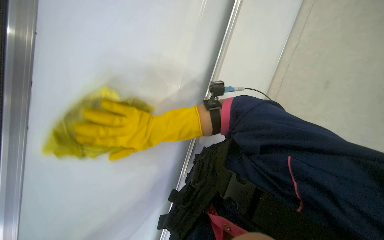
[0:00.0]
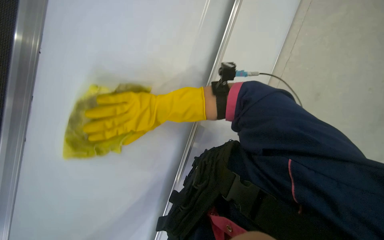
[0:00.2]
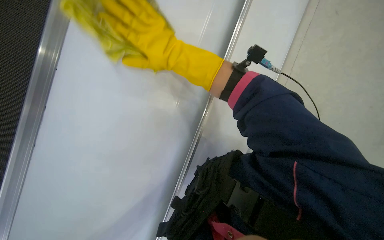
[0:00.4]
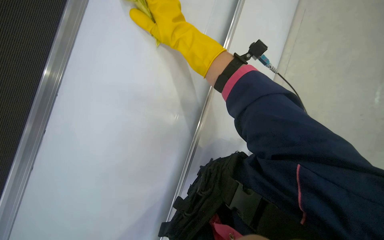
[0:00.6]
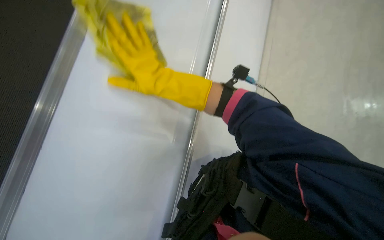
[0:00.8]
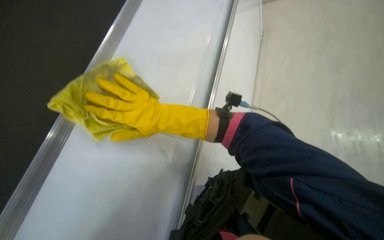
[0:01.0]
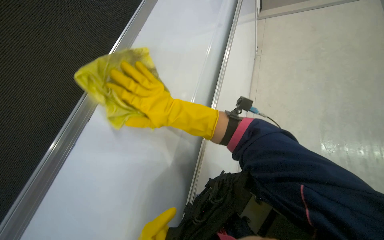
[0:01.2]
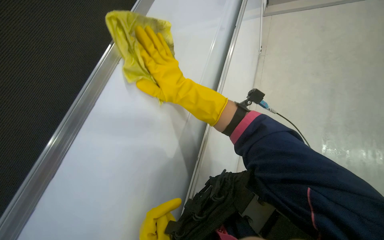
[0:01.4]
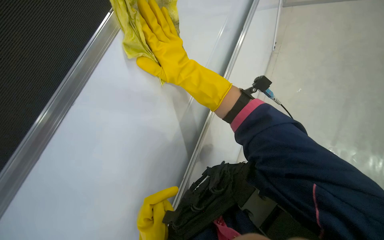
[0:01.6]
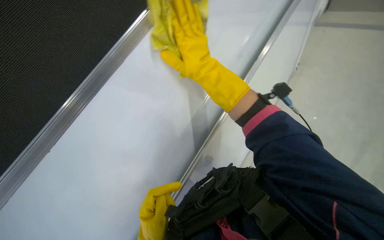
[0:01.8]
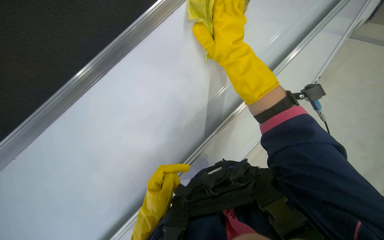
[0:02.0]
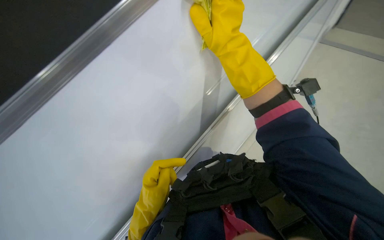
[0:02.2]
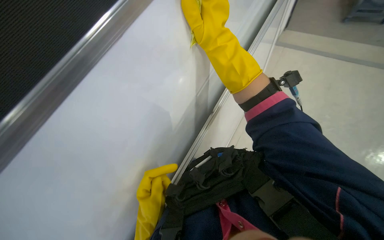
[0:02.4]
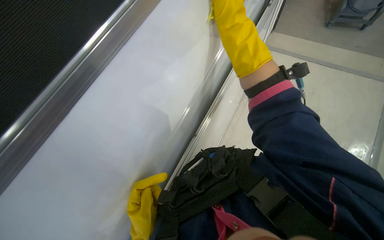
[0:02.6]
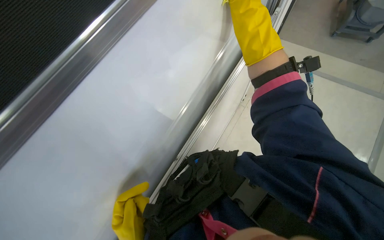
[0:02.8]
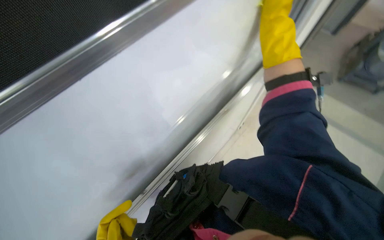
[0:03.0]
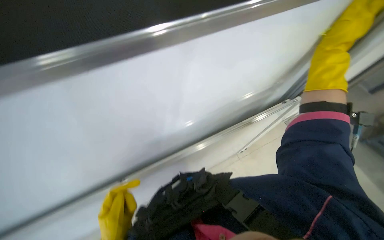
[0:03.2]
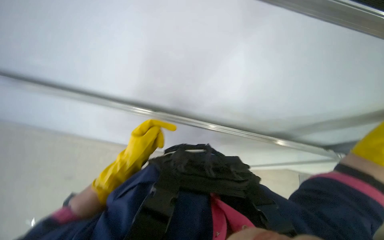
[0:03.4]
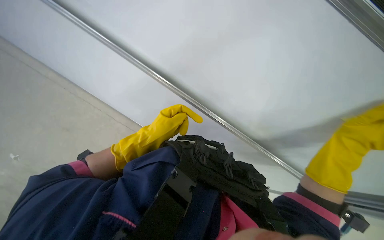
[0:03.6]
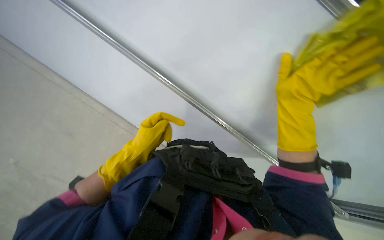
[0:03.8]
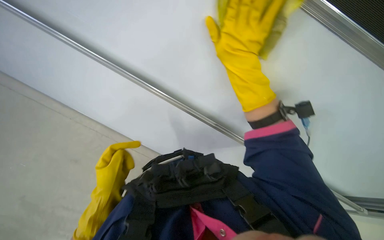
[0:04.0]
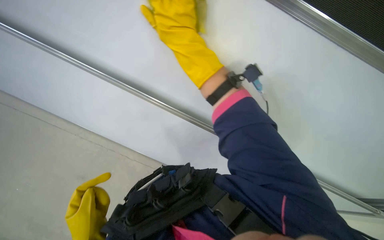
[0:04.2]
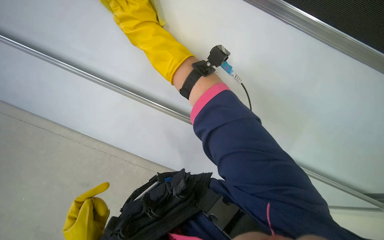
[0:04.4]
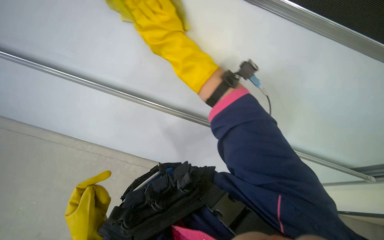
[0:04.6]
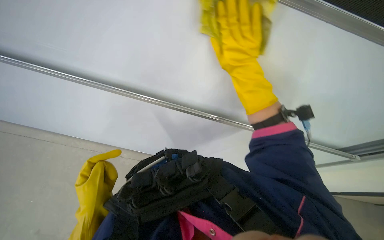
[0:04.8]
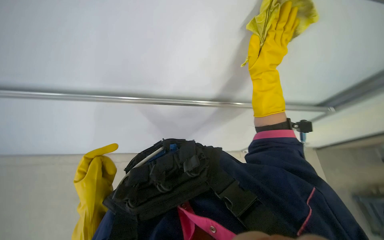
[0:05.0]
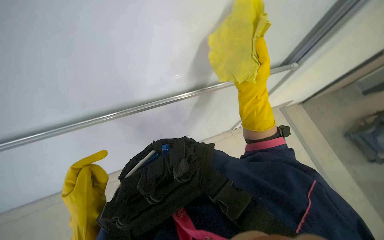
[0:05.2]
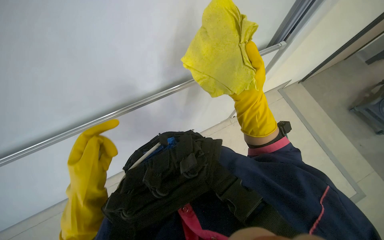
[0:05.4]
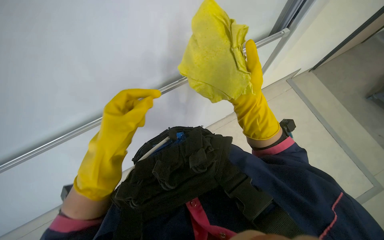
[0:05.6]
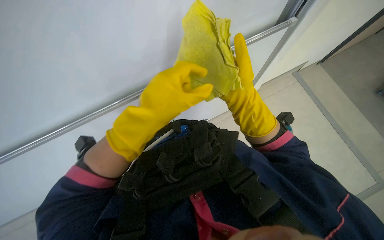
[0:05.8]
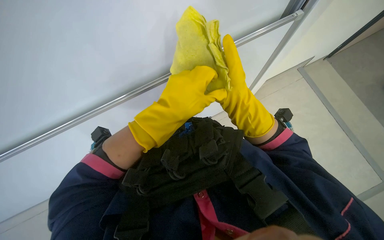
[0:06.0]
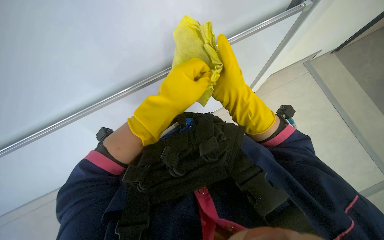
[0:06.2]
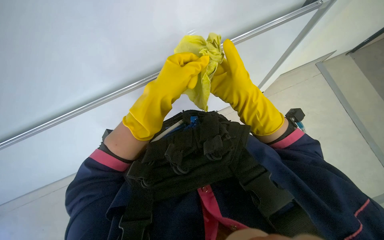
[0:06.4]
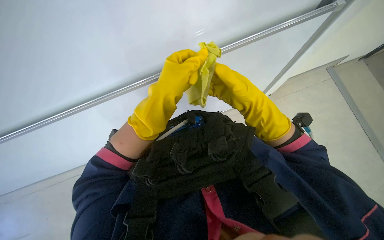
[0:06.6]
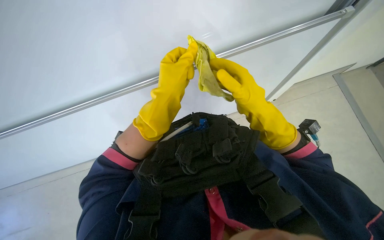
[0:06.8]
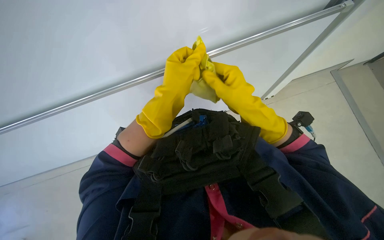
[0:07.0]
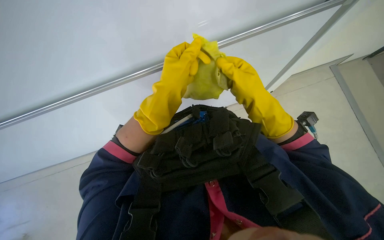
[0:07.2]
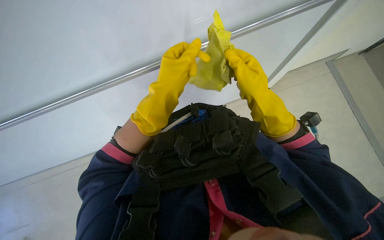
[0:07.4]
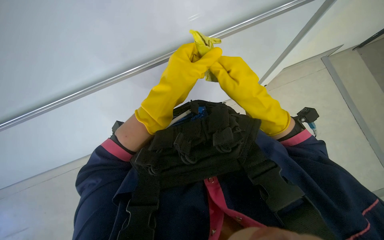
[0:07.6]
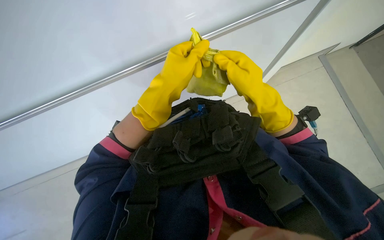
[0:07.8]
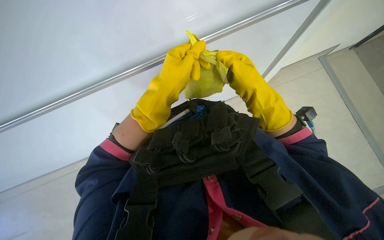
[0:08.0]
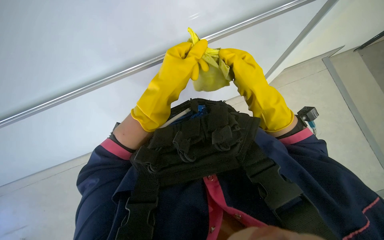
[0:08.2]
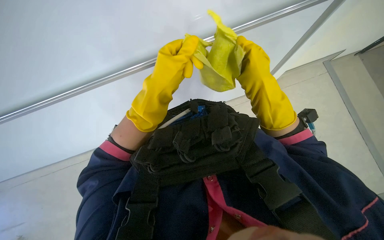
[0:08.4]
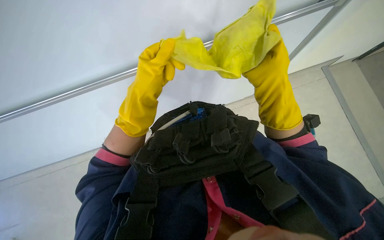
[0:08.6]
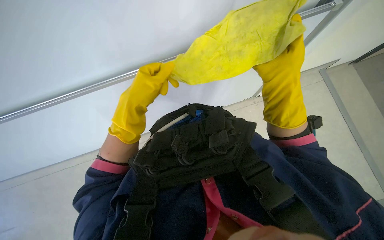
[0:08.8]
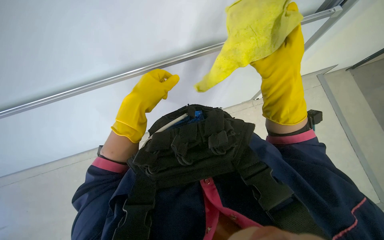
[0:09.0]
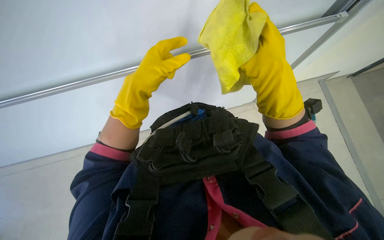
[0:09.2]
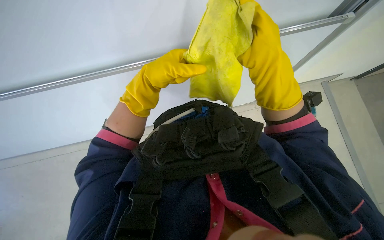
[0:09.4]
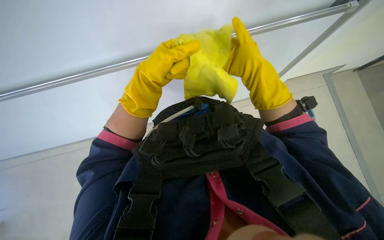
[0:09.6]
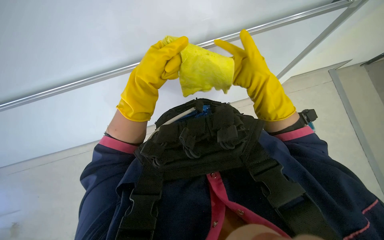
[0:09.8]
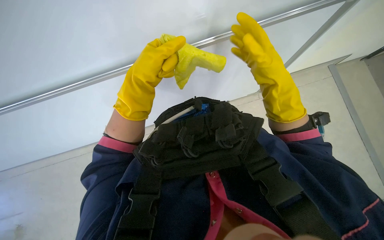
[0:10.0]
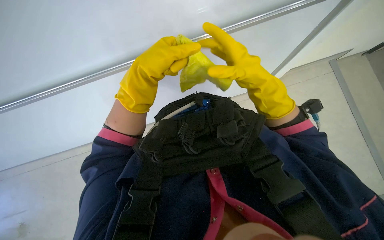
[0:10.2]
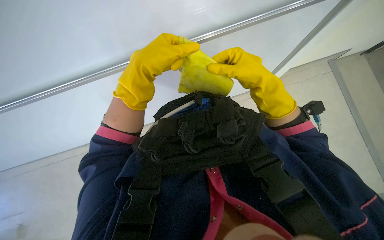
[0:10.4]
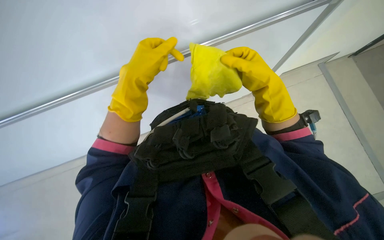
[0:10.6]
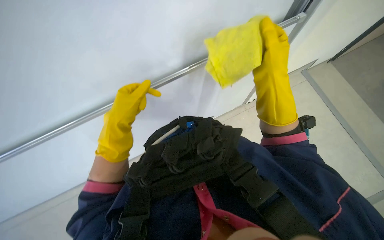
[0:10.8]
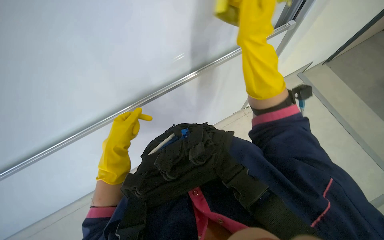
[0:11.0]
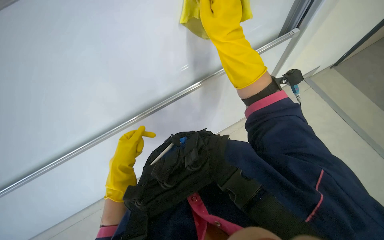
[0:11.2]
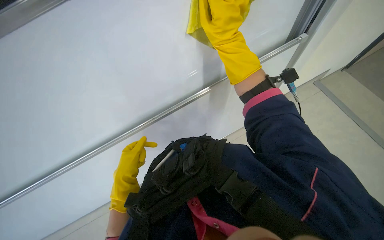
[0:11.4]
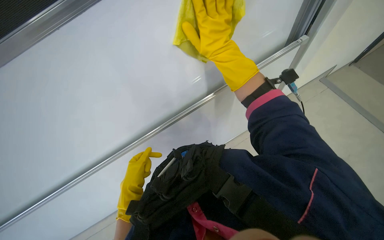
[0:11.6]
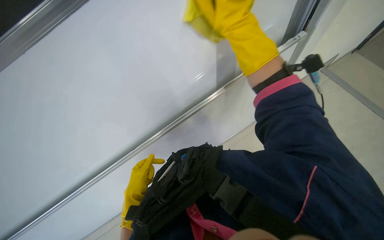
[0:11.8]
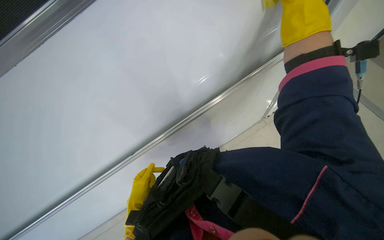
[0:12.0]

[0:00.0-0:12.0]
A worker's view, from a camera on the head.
Job: wiping surfaces.
The whole recording: Cleaning white cabinet/wall. The worker wipes the white cabinet and its metal rail with a yellow cloth.
0:00.0 to 0:01.6: The scene turns roughly 35 degrees clockwise in the picture.
0:01.6 to 0:03.0: Everything in view rotates approximately 30 degrees clockwise. The right hand moves to the right, approximately 10 cm.
0:03.0 to 0:04.4: The wearer looks about 20 degrees further downward.
0:04.4 to 0:06.0: The camera pitches downward, by approximately 15 degrees. The right hand goes approximately 35 cm to the right, down the picture and farther from the camera.
0:07.6 to 0:09.0: The hands stay close to where they were, moving slightly.
0:09.0 to 0:10.4: The right hand goes nearer and farther, some 15 cm each way, reversing 2 times.
0:10.4 to 0:12.0: The view tips upward by roughly 25 degrees. Everything in view rotates approximately 30 degrees counterclockwise. The left hand heads down the picture, covering about 15 cm; the right hand travels nearer to the camera by approximately 25 cm.

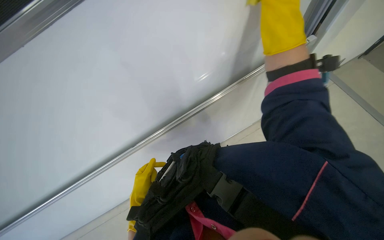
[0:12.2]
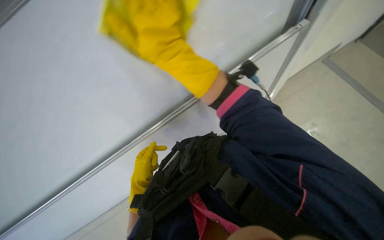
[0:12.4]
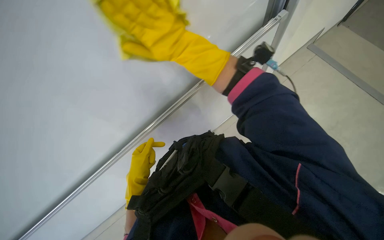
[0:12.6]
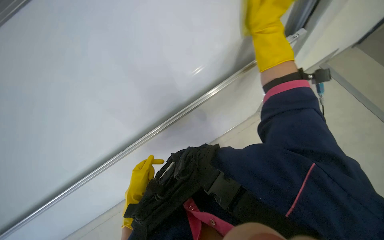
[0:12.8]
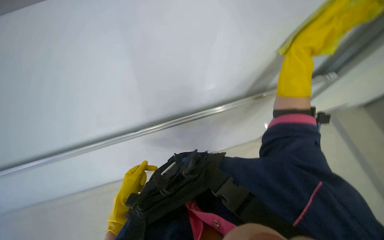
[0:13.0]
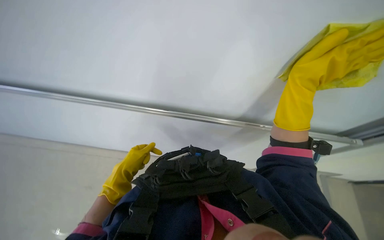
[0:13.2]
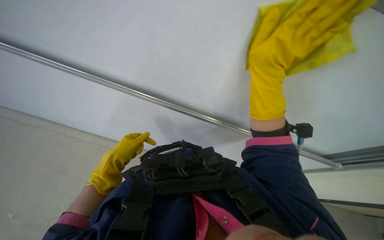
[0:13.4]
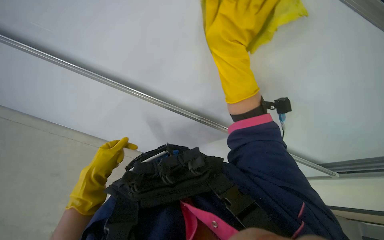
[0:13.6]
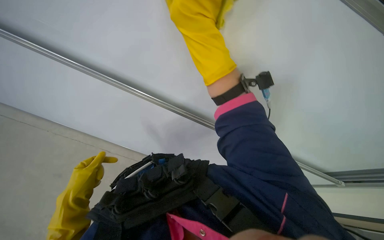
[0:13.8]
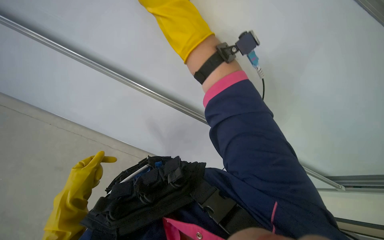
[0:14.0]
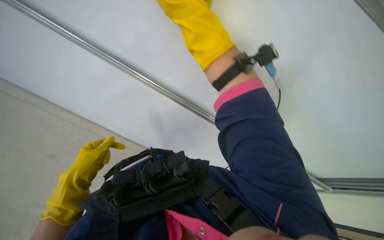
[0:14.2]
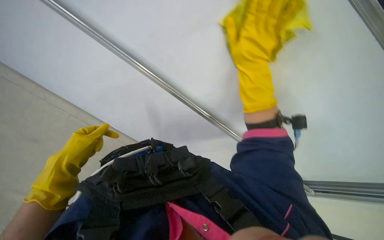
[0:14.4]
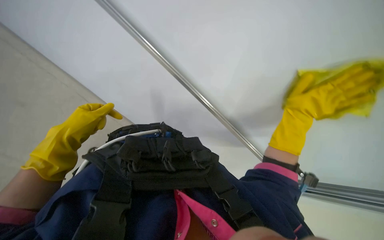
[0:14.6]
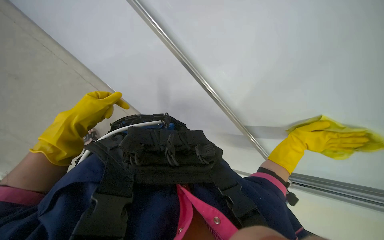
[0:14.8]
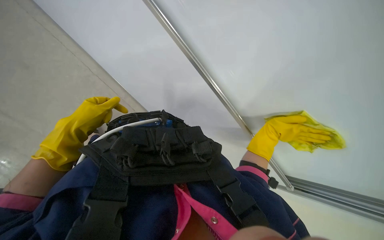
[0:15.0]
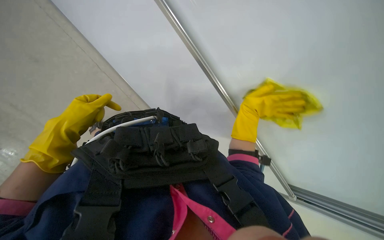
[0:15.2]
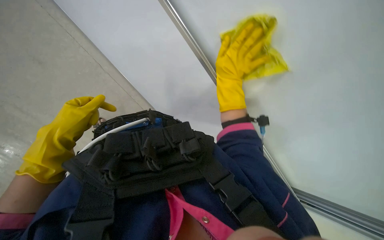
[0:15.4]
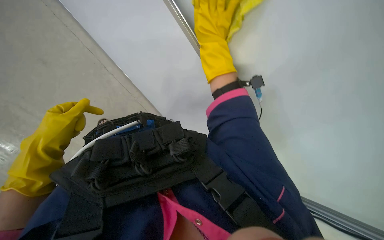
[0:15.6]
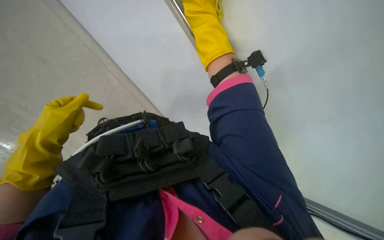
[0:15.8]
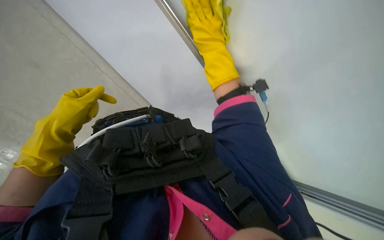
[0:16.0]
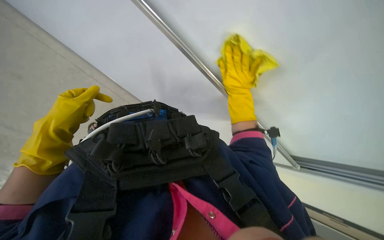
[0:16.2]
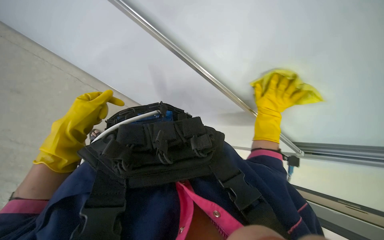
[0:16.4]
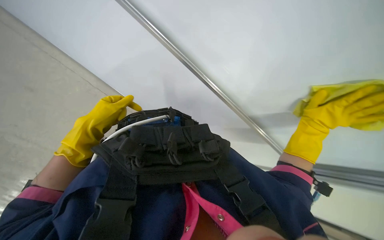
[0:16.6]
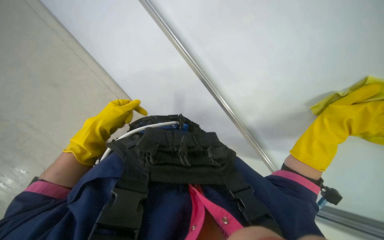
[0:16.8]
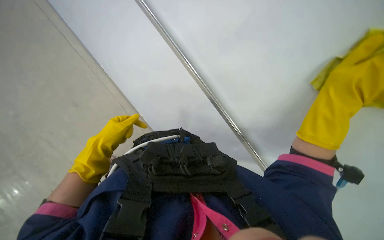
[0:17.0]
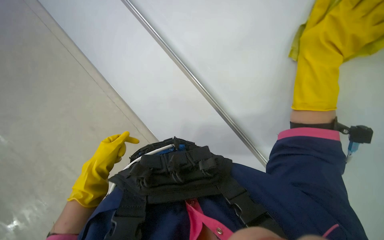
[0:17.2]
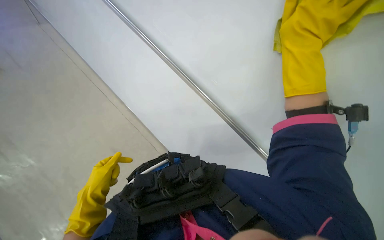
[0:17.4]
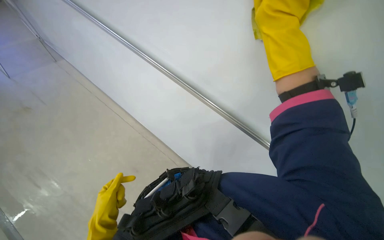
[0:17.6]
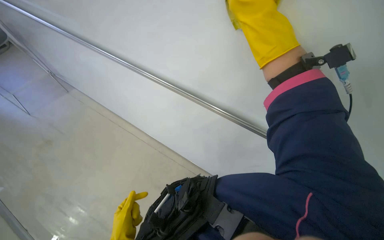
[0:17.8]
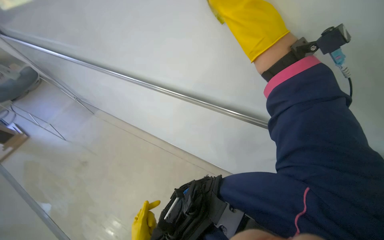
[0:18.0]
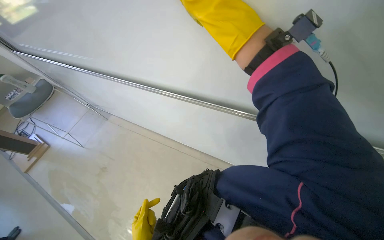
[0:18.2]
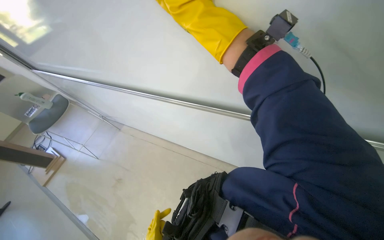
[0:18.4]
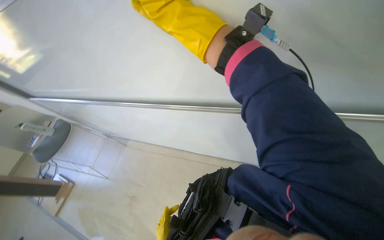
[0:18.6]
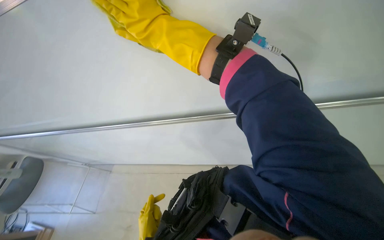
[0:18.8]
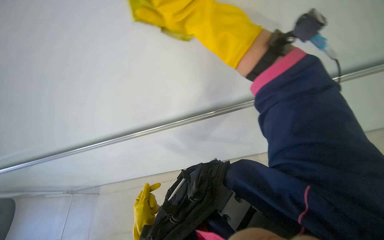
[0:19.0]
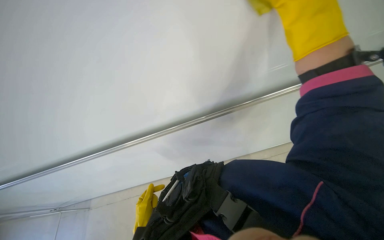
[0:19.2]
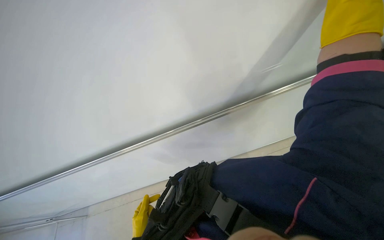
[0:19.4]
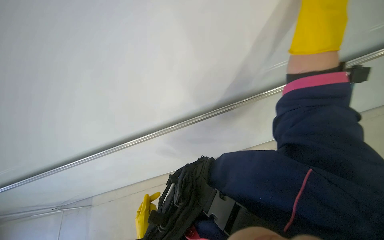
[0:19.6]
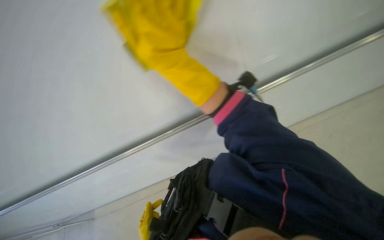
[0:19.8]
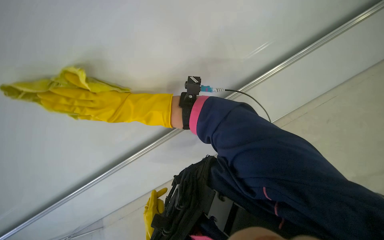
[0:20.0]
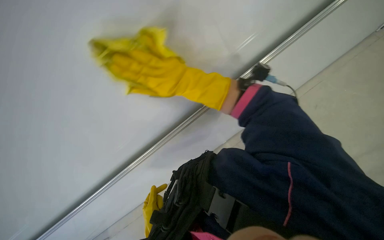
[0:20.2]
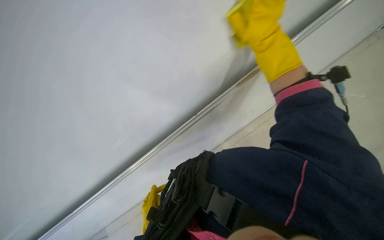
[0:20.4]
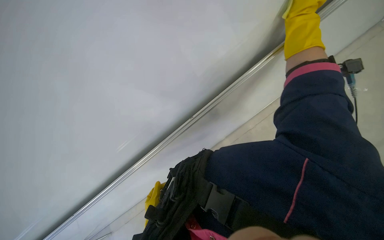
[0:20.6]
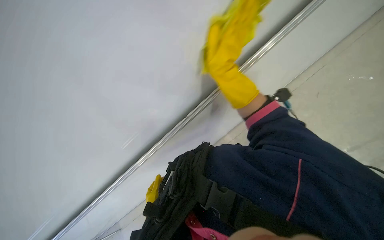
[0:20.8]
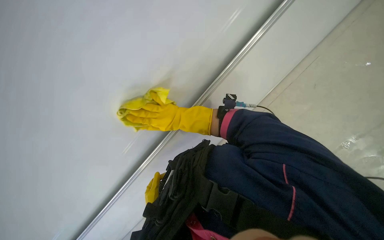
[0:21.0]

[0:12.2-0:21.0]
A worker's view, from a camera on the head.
Job: wiping surfaces.
The whole recording: Cleaning white cabinet/wall. The worker wipes the white cabinet and its metal rail with a yellow cloth.
0:12.2 to 0:13.6: The scene rotates clockwise by roughly 25 degrees.
0:13.6 to 0:15.2: The view tips downward by about 20 degrees. The right hand shifts some 35 cm farther from the camera, down the picture and to the right.
0:15.2 to 0:16.6: The right hand is displaced to the right by about 10 cm, and moves approximately 35 cm up the picture and comes back.
0:16.6 to 0:18.0: The camera is aimed roughly 20 degrees further to the left. The scene turns roughly 45 degrees counterclockwise in the picture.
0:18.0 to 0:19.6: Everything in view rotates approximately 35 degrees counterclockwise.
